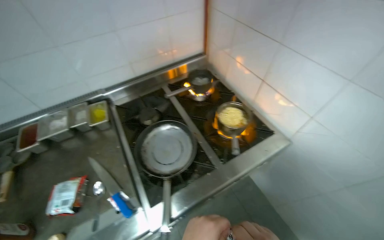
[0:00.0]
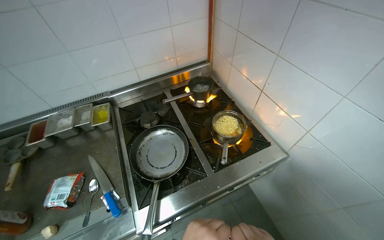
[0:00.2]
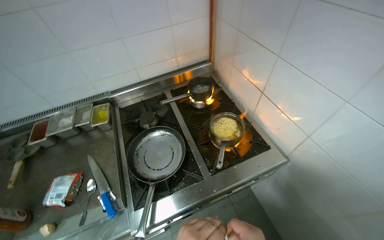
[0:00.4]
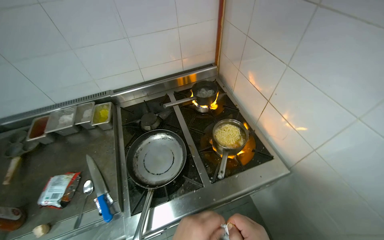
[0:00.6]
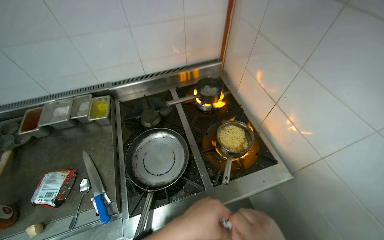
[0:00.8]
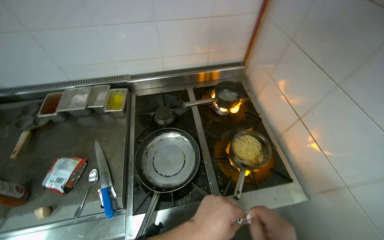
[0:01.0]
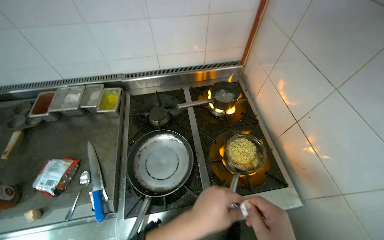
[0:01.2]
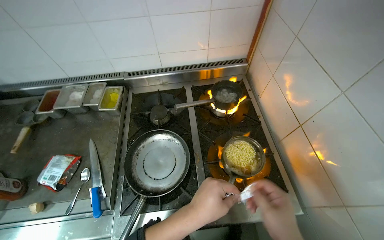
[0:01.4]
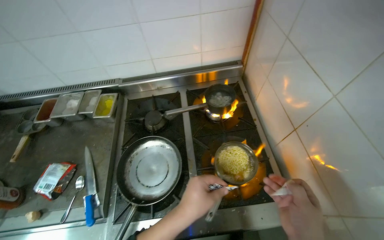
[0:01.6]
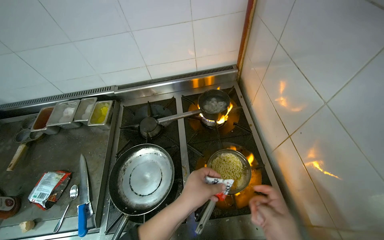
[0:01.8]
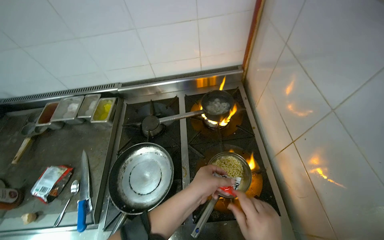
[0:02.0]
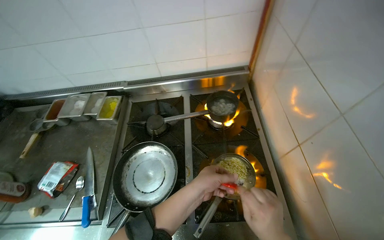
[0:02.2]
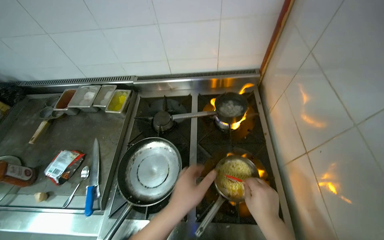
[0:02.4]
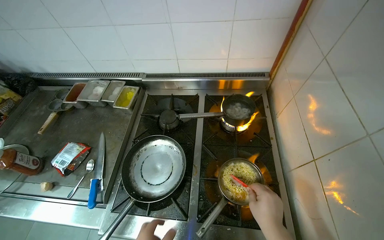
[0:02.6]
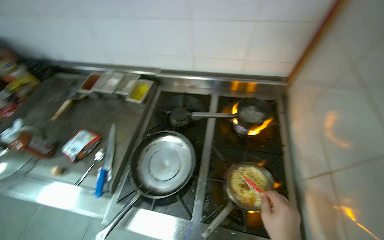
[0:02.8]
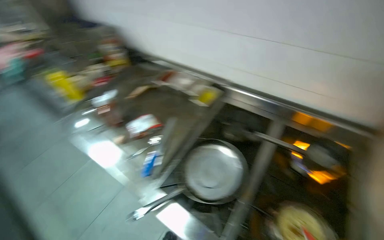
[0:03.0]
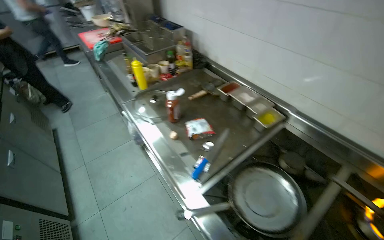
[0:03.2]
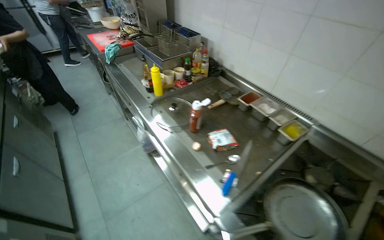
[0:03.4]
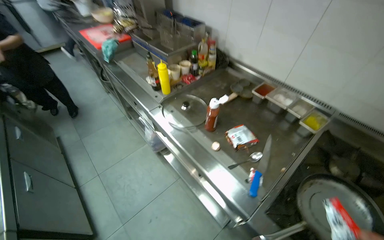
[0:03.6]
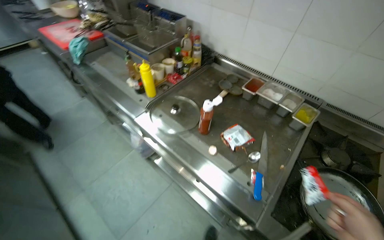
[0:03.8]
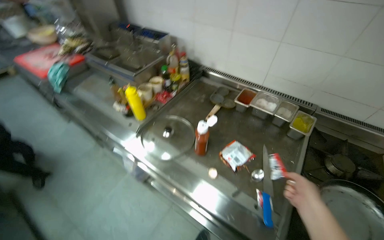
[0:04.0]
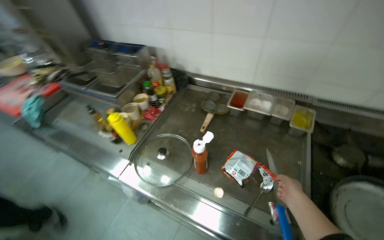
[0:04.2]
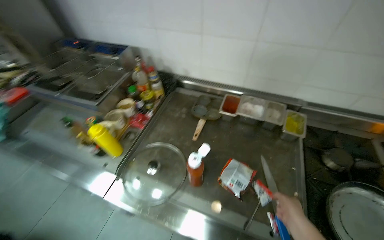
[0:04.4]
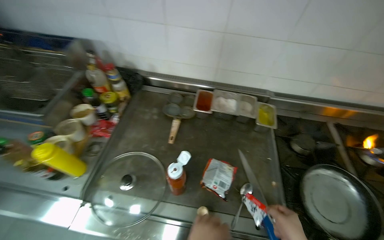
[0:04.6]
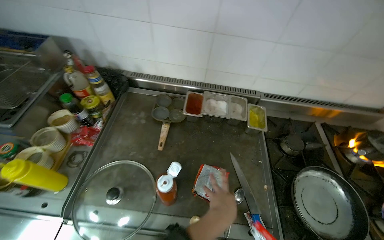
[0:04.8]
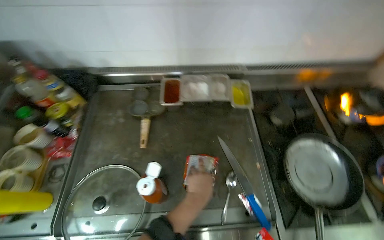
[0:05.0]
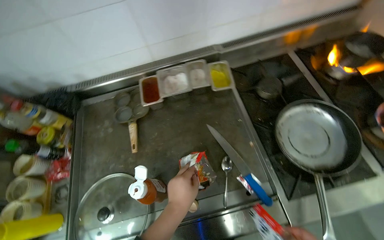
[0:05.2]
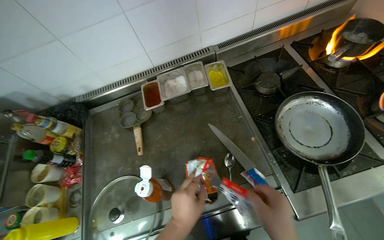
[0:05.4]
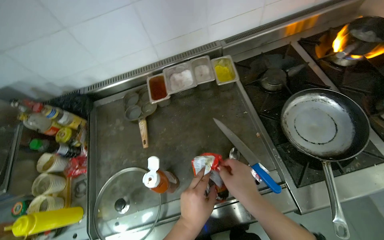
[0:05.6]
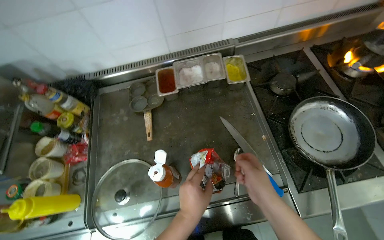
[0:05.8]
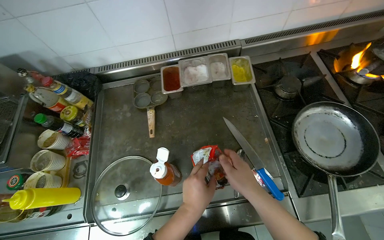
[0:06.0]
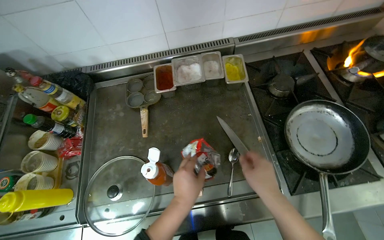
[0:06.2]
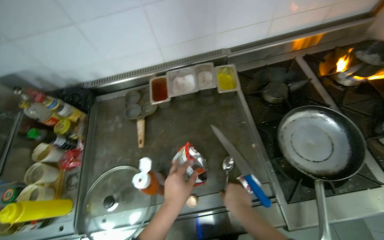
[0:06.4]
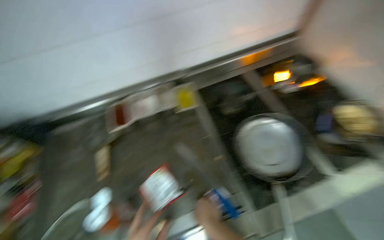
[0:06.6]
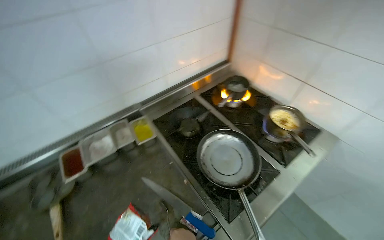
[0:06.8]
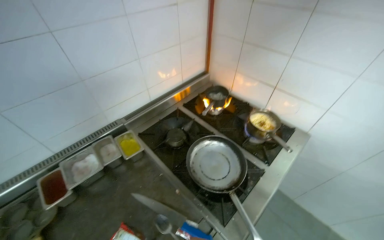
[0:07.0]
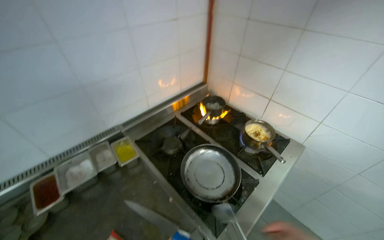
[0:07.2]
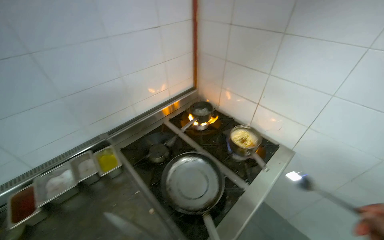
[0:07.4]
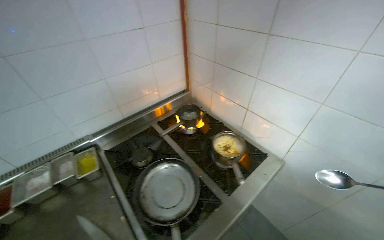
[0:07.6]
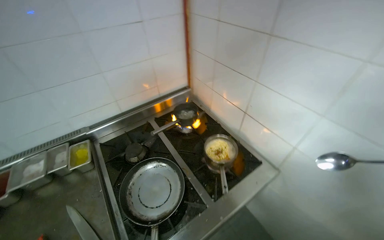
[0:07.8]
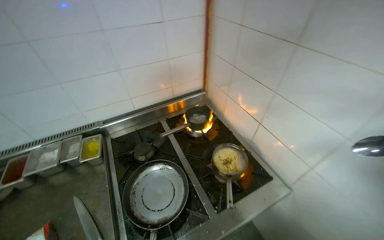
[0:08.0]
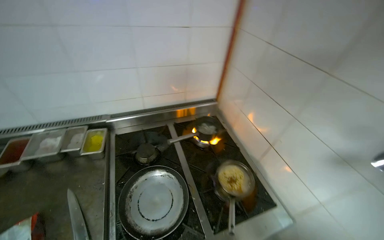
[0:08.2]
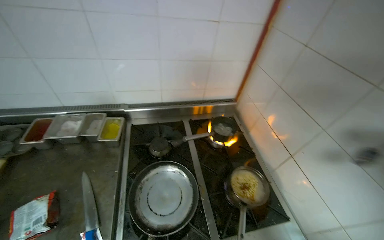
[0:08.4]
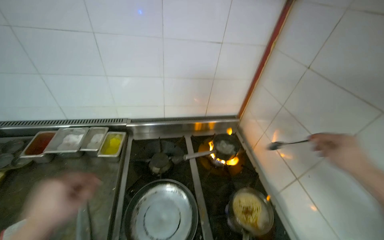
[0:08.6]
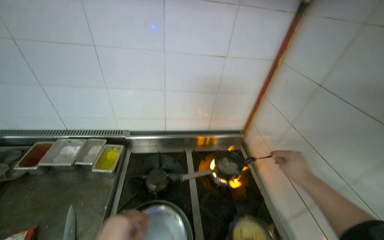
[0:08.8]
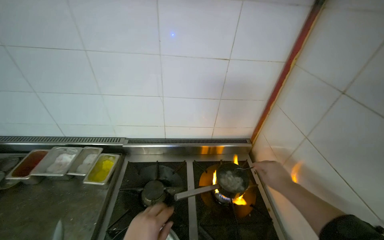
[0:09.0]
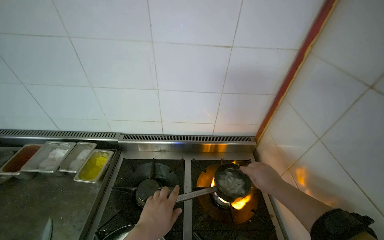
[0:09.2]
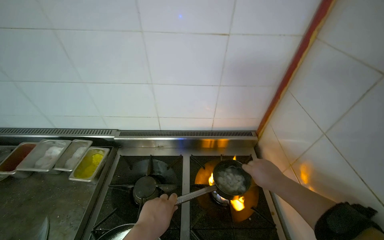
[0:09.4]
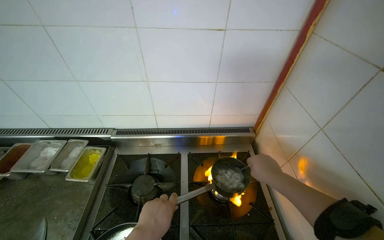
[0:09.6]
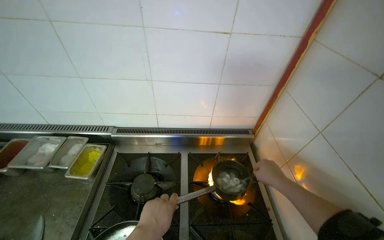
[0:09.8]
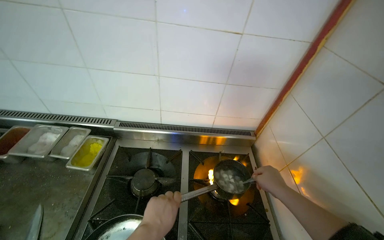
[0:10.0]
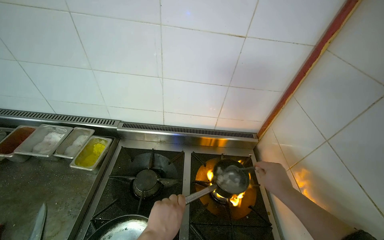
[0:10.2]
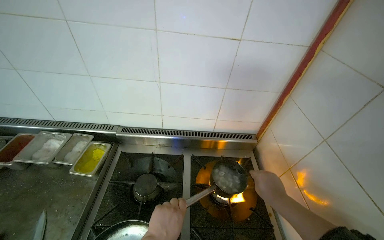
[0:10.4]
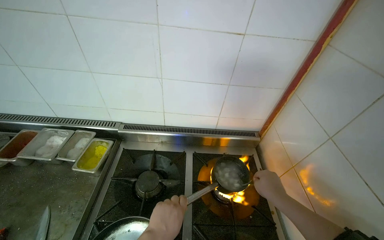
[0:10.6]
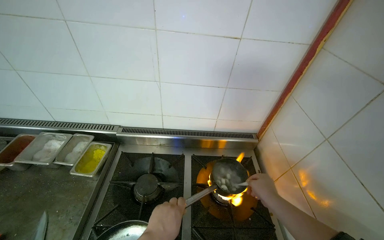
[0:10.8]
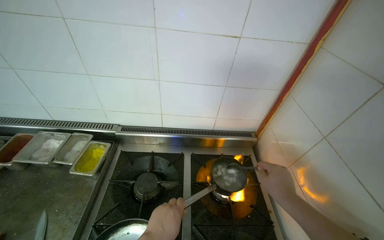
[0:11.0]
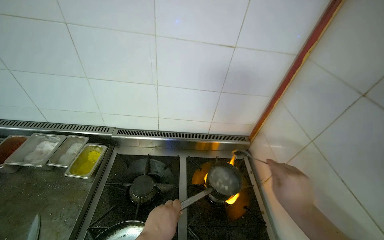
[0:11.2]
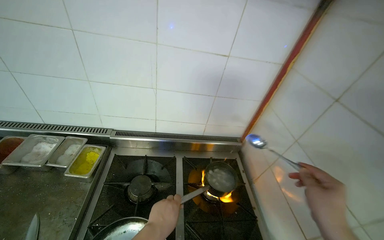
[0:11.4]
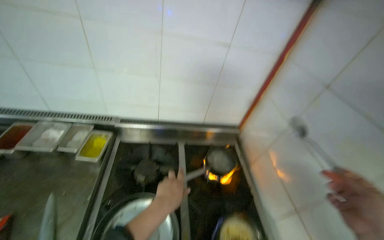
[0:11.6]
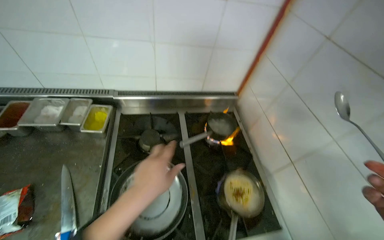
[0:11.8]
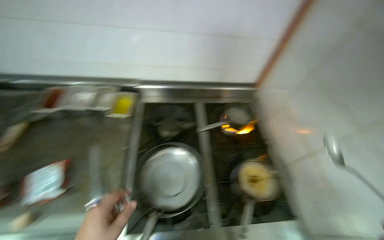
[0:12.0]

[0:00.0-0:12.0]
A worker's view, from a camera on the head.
Job: cooking food.
The whole recording: Cooking instant noodles. The worker retrieves eggs from the refrigerator, cracks them into a pot, adds instant noodles and seasoning, and stirs the mixture on the stove.
0:00.0 to 0:01.6: The head turns to the left by about 20 degrees.
0:01.6 to 0:03.0: The wearer's head swings about 35 degrees to the left.
0:03.0 to 0:04.4: The camera travels approximately 70 cm.
0:04.4 to 0:06.0: The head rotates approximately 30 degrees to the right. The view tips downward by approximately 15 degrees.
0:06.0 to 0:07.6: The camera is carried about 50 cm. The head turns to the right by roughly 30 degrees. The wearer looks about 25 degrees further upward.
0:07.6 to 0:09.0: The head turns to the left by roughly 35 degrees.

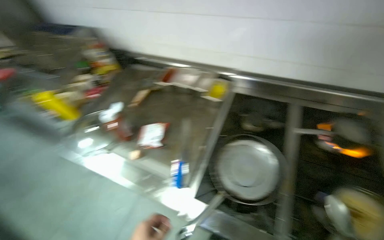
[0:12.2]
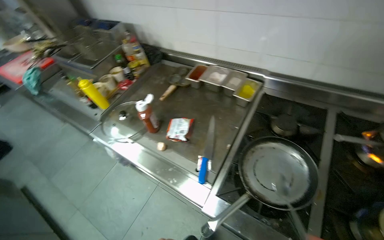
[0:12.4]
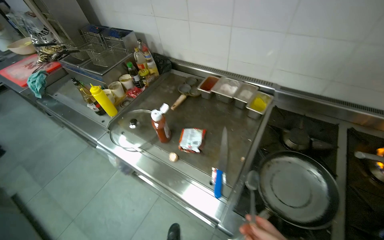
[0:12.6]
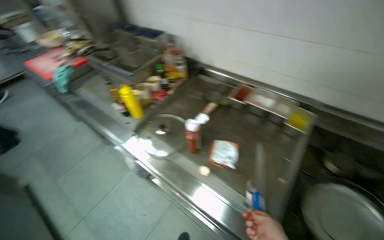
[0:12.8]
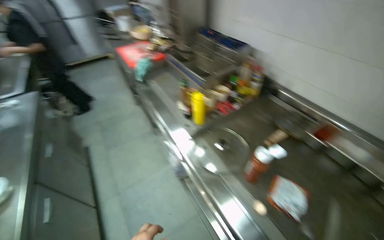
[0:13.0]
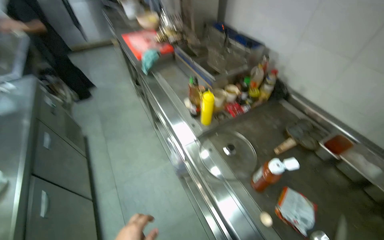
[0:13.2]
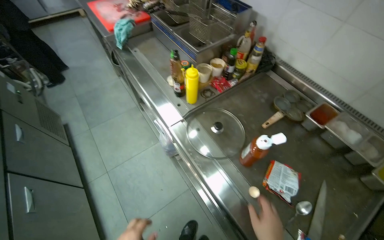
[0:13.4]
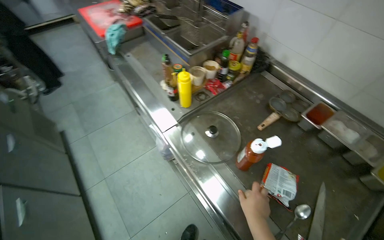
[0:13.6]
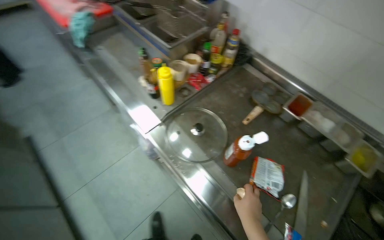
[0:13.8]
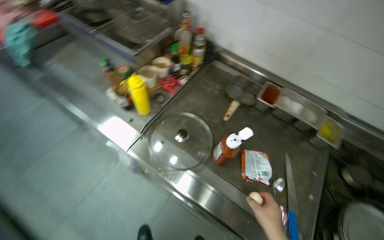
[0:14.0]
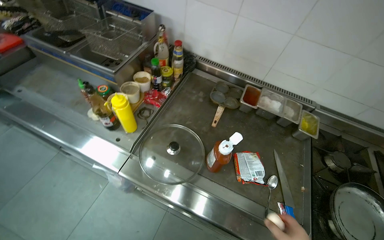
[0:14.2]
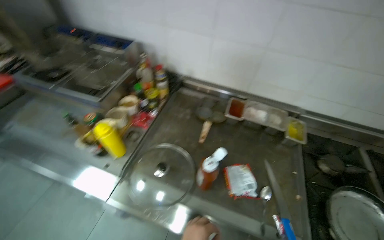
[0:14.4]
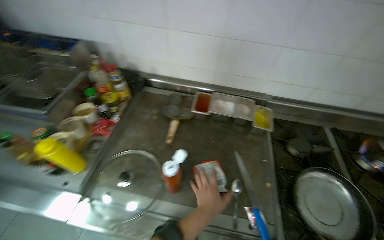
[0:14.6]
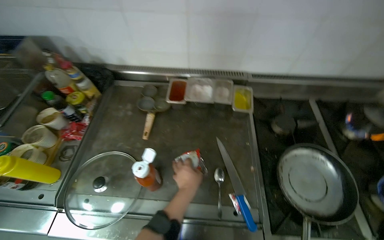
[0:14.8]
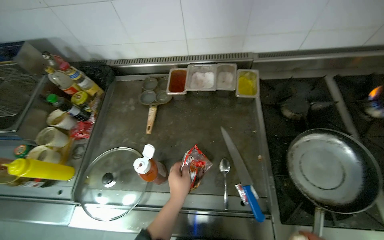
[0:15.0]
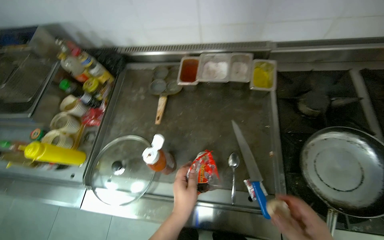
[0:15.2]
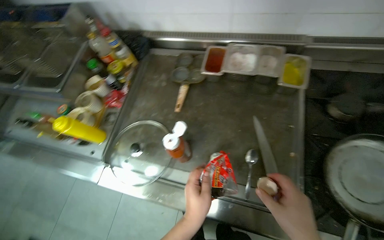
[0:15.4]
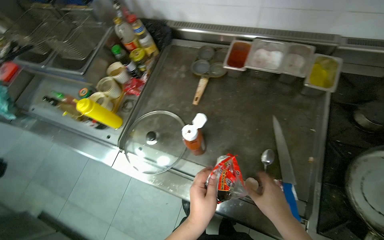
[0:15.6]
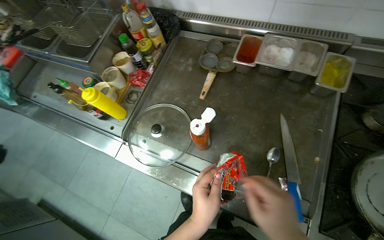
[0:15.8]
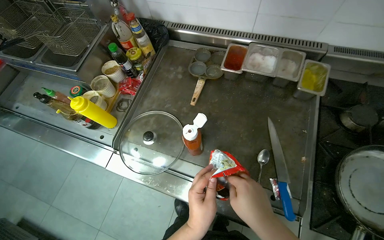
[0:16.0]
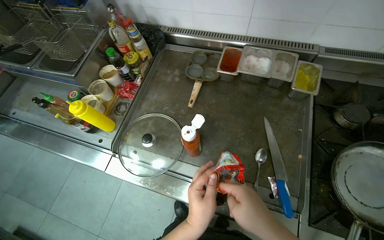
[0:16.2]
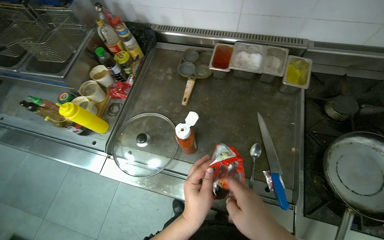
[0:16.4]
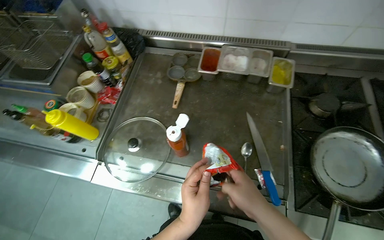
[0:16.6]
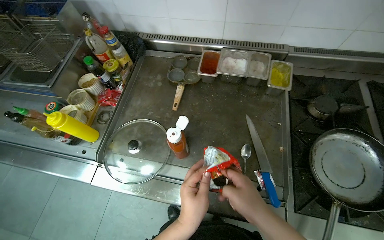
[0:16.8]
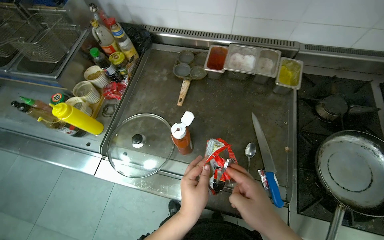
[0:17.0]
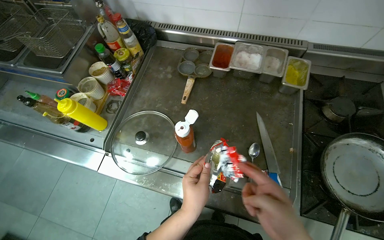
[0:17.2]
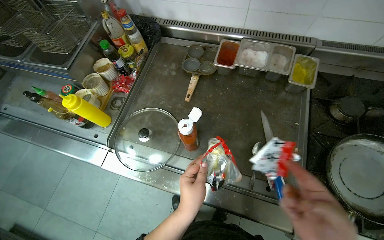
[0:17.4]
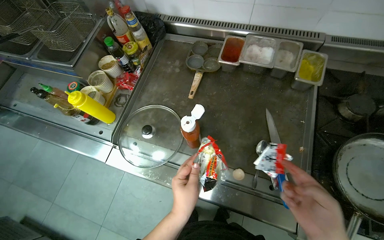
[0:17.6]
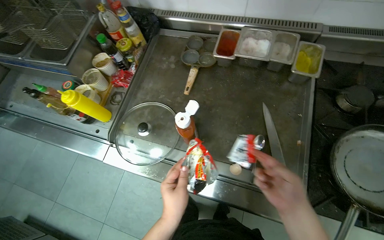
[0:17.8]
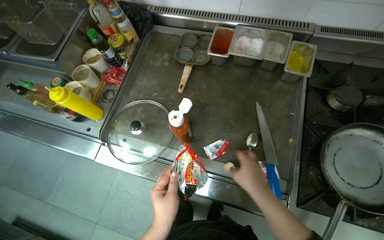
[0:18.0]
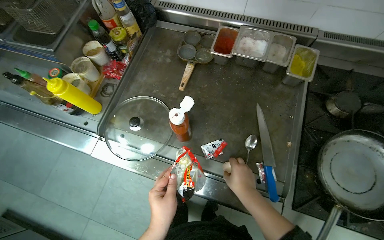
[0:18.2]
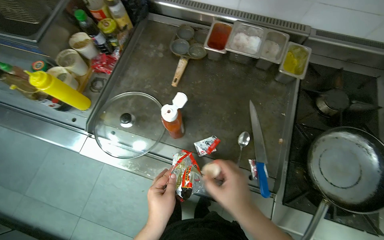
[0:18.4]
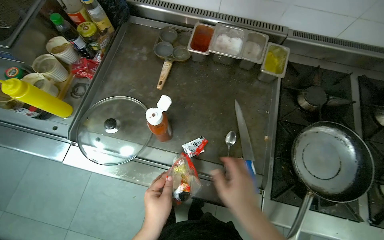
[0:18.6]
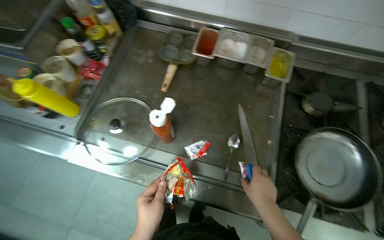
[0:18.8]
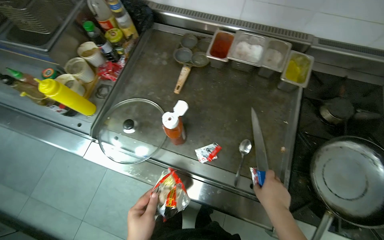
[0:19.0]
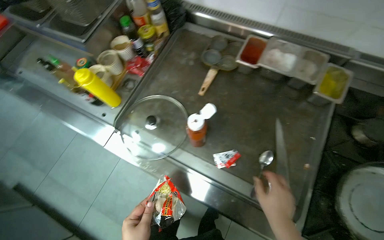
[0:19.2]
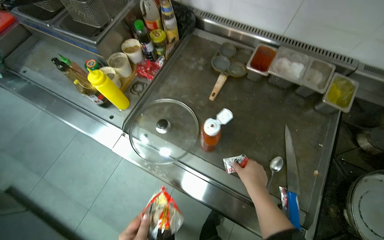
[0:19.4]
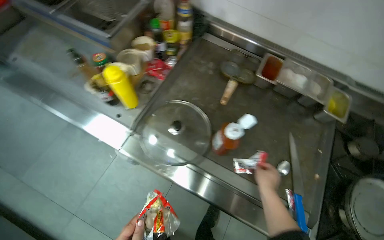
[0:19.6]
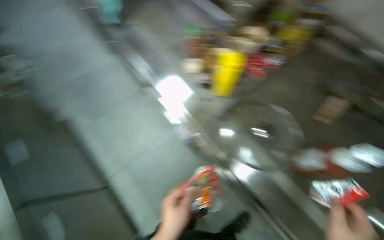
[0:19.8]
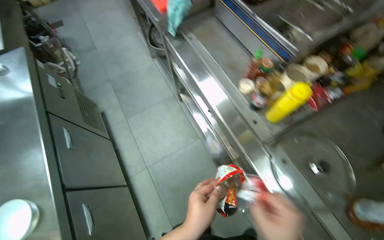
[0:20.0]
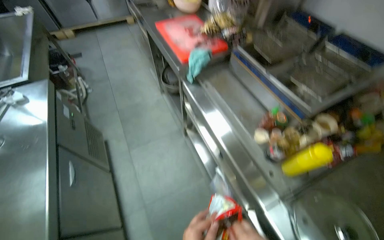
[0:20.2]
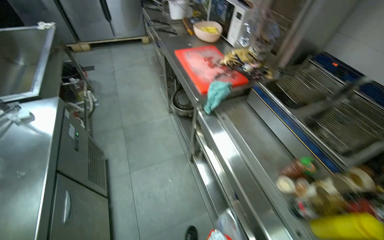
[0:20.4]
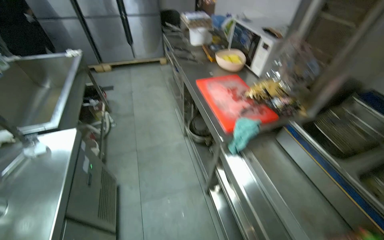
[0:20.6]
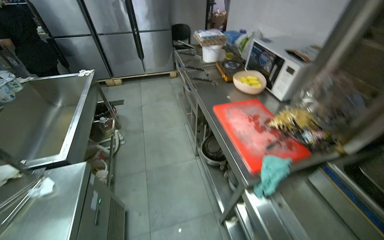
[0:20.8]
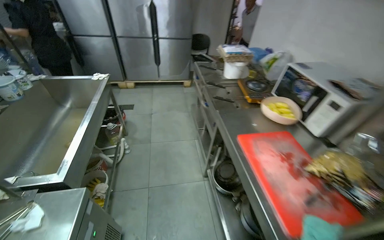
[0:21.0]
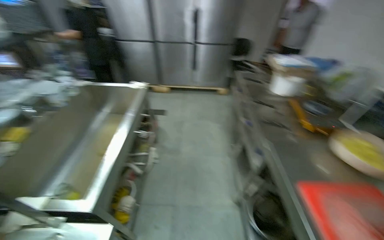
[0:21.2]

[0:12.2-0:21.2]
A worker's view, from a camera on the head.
Job: cooking food.
The whole recording: Cooking instant noodles. The worker retrieves eggs from the refrigerator, cracks them into a pot, adds instant noodles and seasoning, and stirs the mixture on the stove.
0:13.8 to 0:15.2: The wearer looks roughly 40 degrees further to the right.
0:19.8 to 0:21.2: The camera travels approximately 1 m. The wearer's head swings roughly 35 degrees to the left. The camera pitches upward, by roughly 30 degrees.
